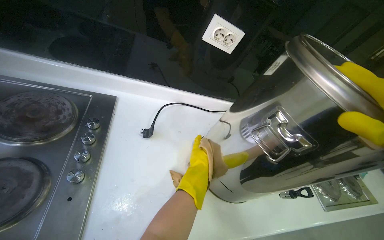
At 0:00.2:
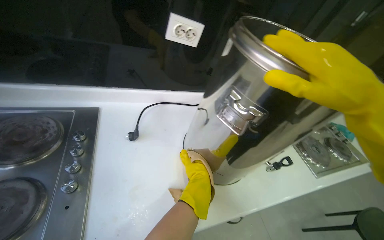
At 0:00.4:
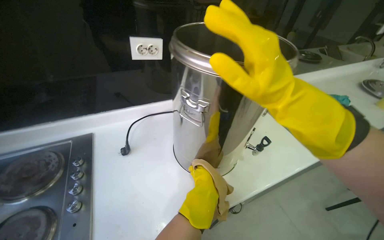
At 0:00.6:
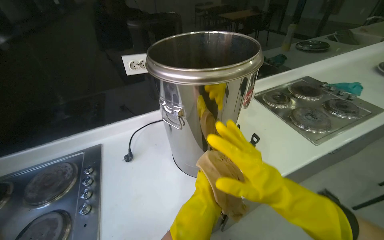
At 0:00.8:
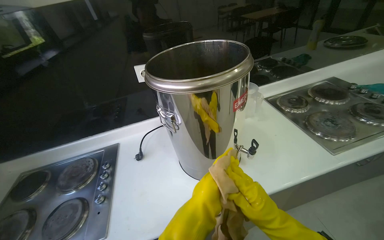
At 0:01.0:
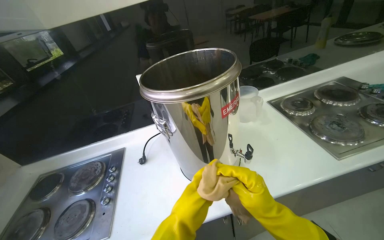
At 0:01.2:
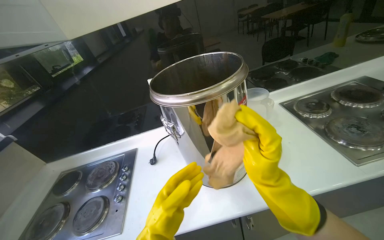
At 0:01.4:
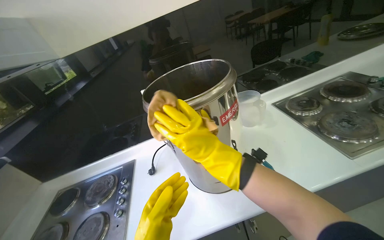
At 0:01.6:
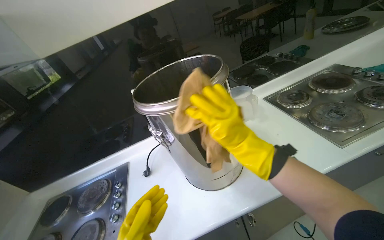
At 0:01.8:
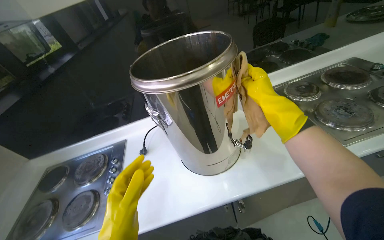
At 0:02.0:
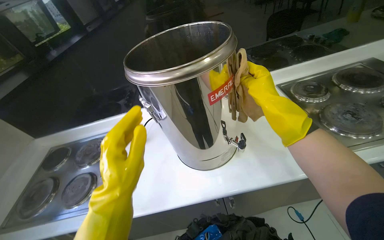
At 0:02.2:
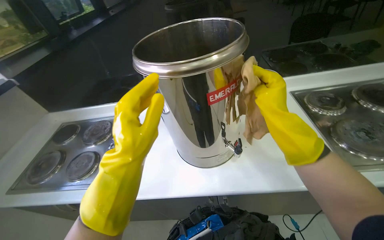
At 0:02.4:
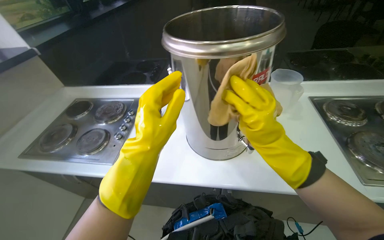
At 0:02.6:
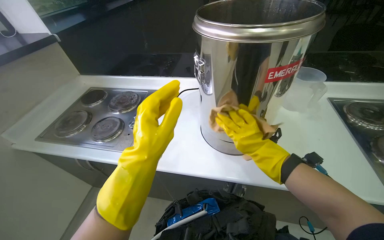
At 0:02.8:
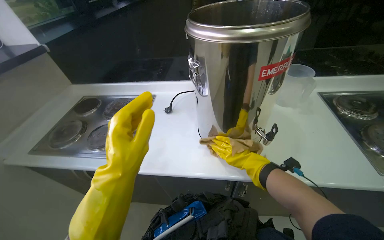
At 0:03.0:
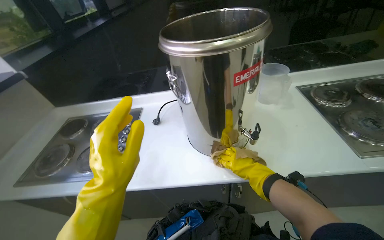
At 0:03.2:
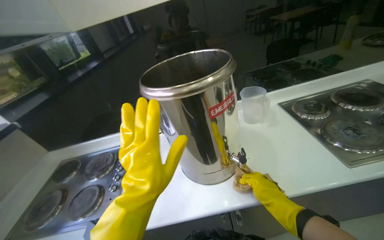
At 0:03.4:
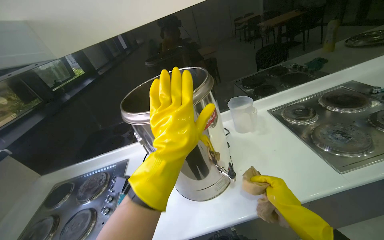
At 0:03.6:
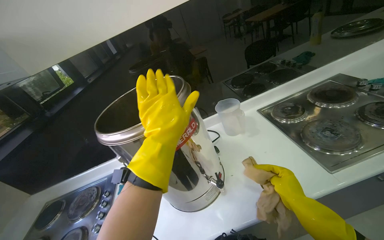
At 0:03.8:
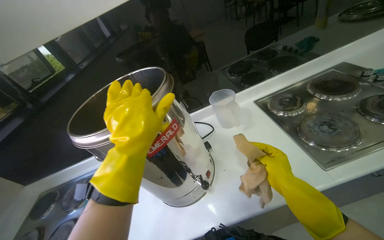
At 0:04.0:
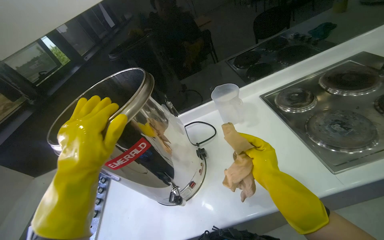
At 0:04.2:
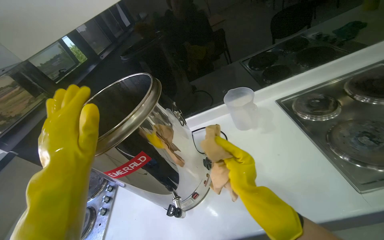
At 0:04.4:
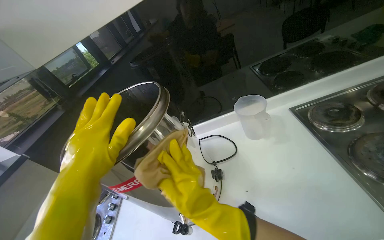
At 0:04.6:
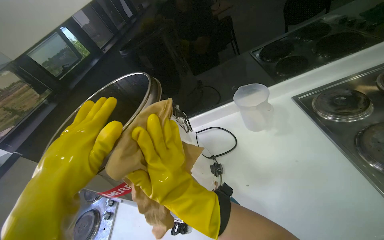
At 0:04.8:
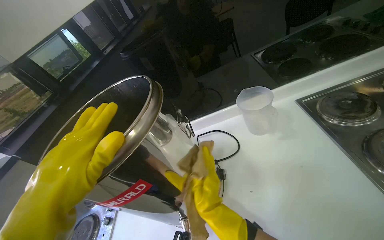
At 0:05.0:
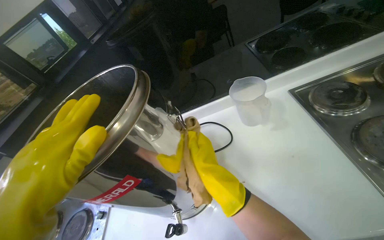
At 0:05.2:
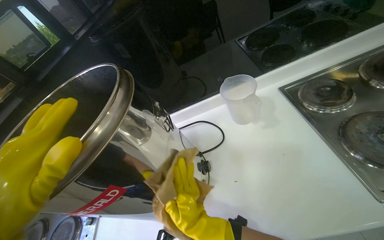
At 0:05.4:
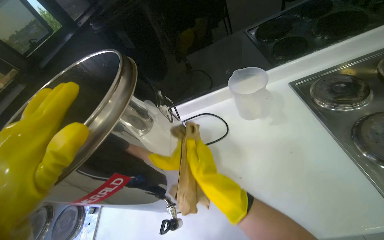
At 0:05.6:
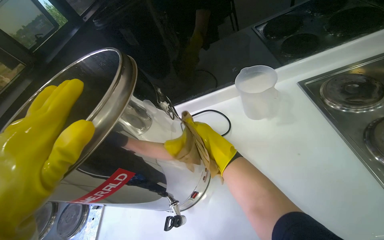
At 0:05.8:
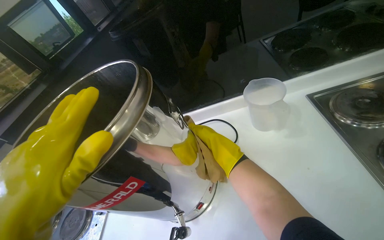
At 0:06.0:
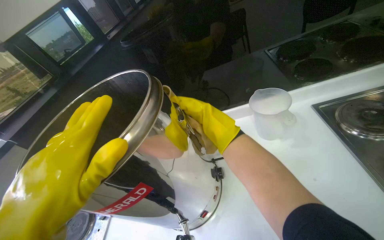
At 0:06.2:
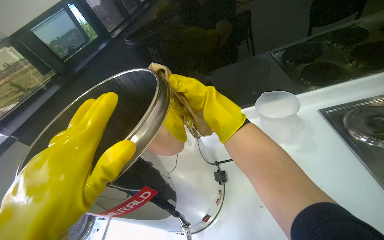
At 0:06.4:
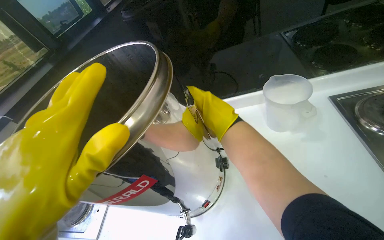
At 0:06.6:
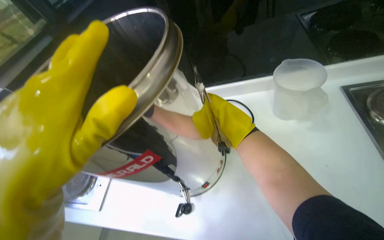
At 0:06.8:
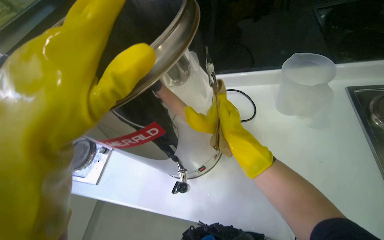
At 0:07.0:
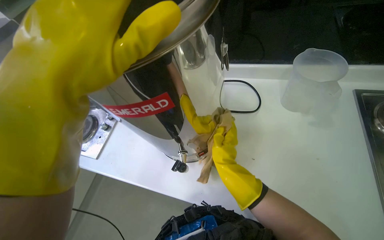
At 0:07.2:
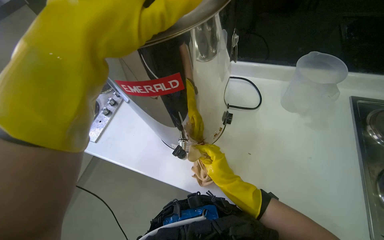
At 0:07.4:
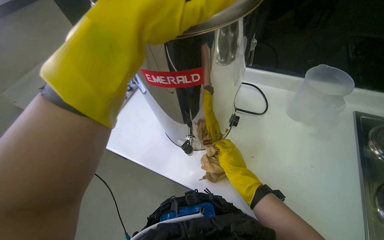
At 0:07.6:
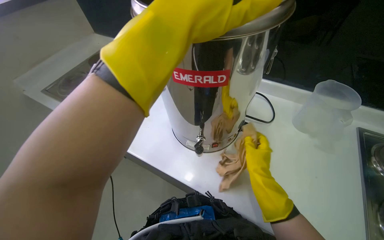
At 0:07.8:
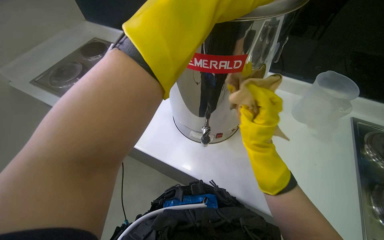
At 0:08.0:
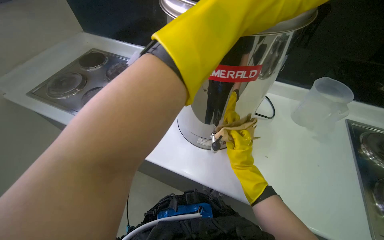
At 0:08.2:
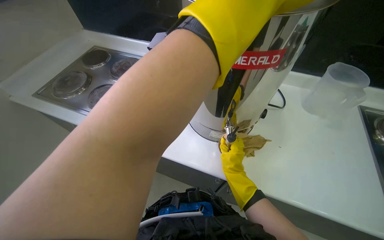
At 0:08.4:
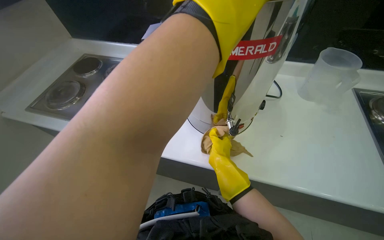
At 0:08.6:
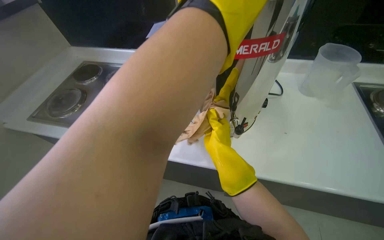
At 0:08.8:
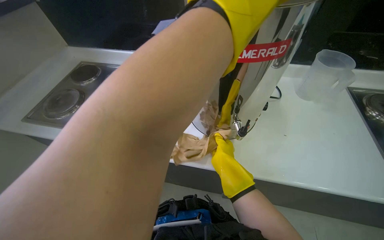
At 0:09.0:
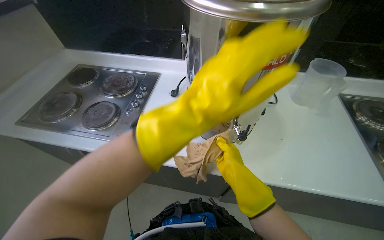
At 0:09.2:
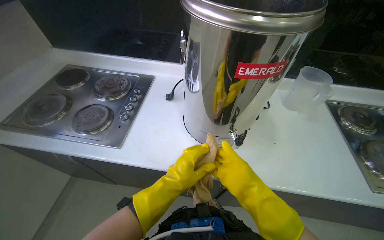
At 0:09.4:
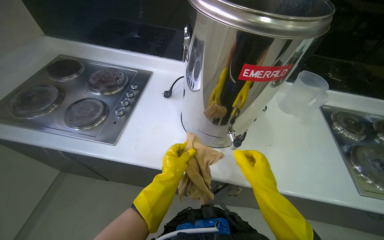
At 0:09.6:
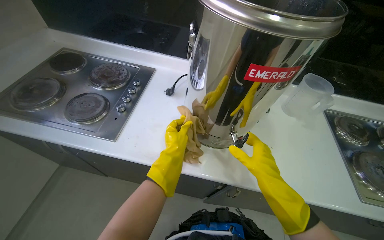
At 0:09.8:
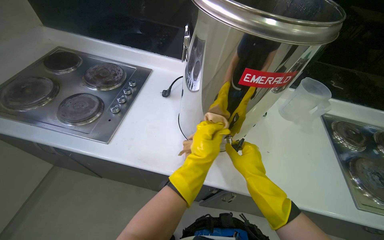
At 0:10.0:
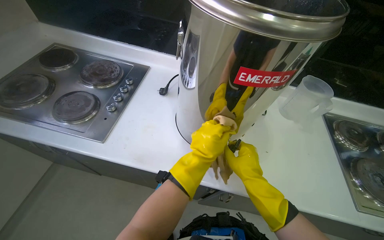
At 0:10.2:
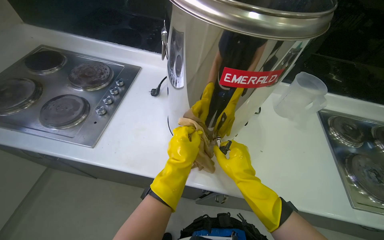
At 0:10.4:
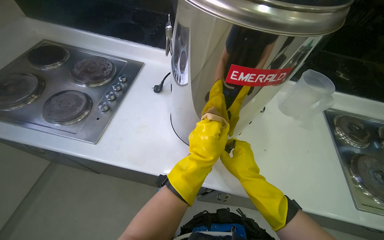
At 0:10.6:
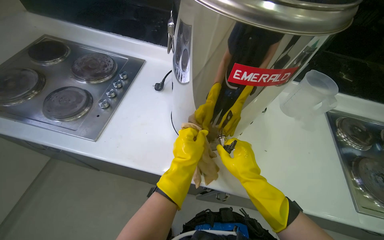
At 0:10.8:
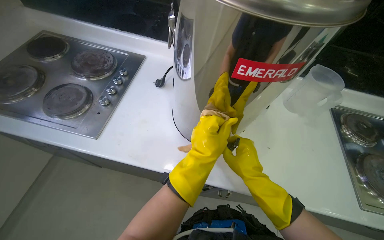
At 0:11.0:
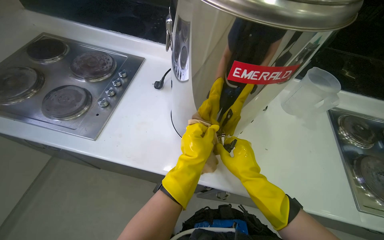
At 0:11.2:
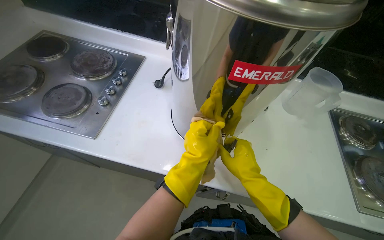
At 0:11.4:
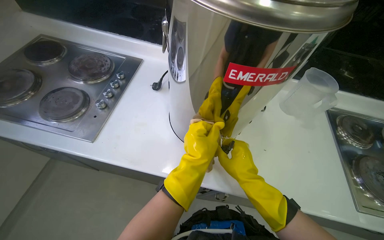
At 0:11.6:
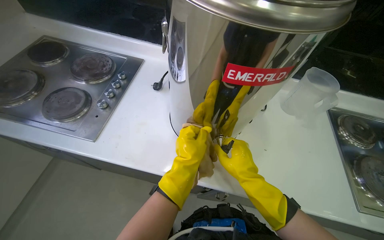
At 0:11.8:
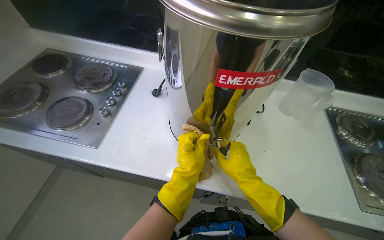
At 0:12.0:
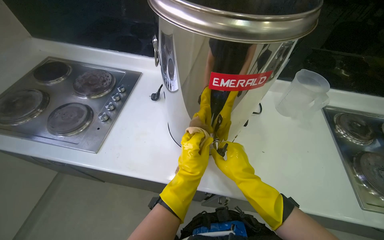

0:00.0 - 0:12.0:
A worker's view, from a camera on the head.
Job: cleaning kitchen.
The whole recording: Cleaning water dispenser. The worker wipes the large metal water dispenser with a cloth.
0:00.0 - 0:01.6: The head travels approximately 50 cm. The view swings roughly 25 degrees to the left. The scene turns about 35 degrees counterclockwise in the picture.
0:03.0 - 0:04.4: The left hand reaches roughly 15 cm to the right, then returns.
0:04.4 - 0:06.0: The right hand heads up the picture, covering approximately 20 cm.
0:06.0 - 0:07.6: The view tilts some 15 degrees downward. The scene turns roughly 35 degrees clockwise in the picture. The right hand is displaced down the picture and farther from the camera by some 25 cm.
0:07.6 - 0:09.0: The right hand swings nearer and farther, some 15 cm each way, with 3 reversals.
0:10.4 - 0:12.0: The hands stay close to where they were, moving slightly.

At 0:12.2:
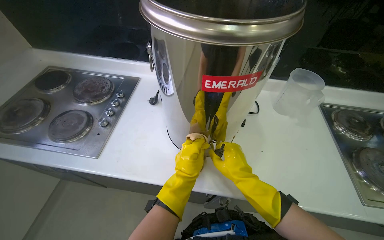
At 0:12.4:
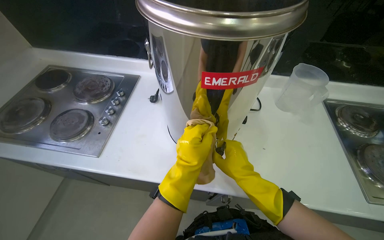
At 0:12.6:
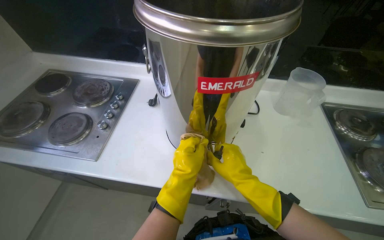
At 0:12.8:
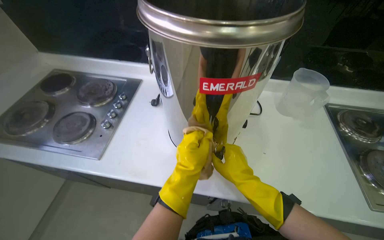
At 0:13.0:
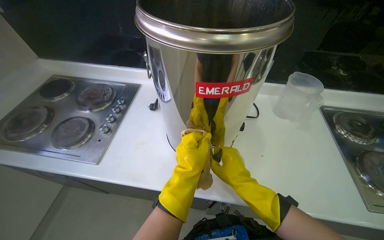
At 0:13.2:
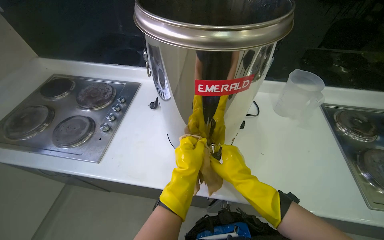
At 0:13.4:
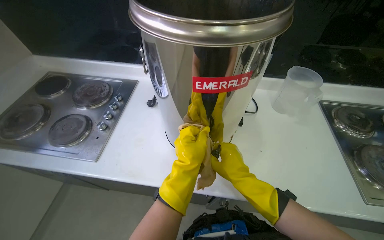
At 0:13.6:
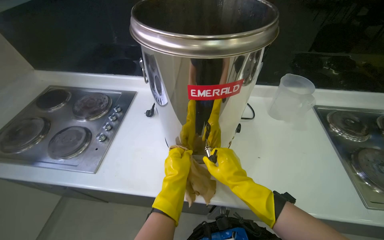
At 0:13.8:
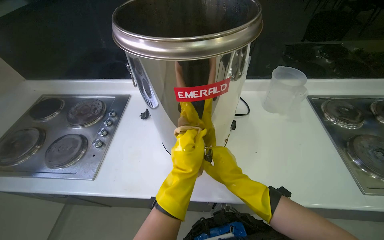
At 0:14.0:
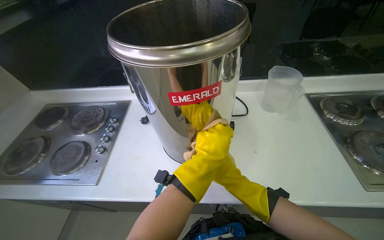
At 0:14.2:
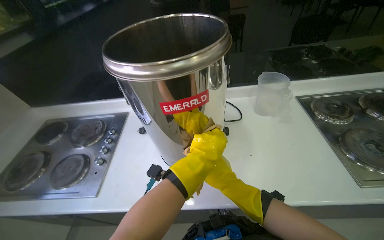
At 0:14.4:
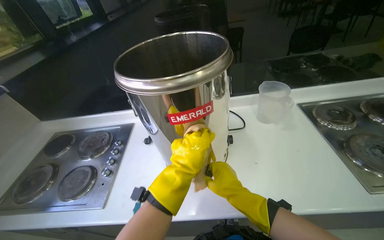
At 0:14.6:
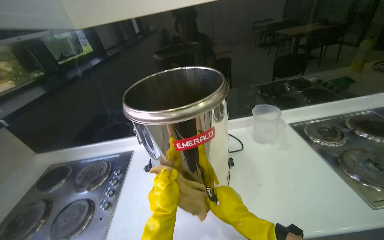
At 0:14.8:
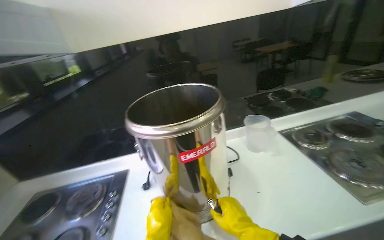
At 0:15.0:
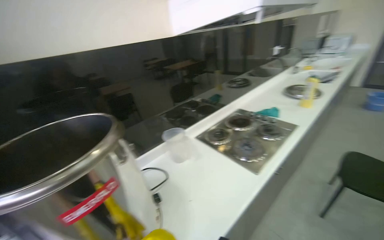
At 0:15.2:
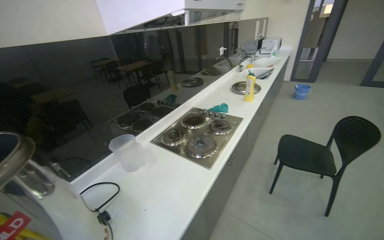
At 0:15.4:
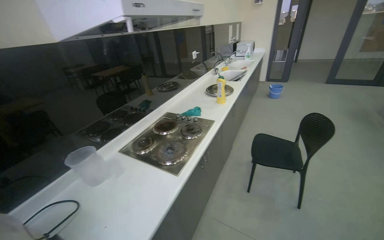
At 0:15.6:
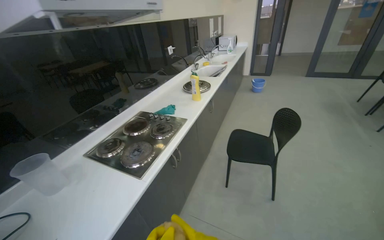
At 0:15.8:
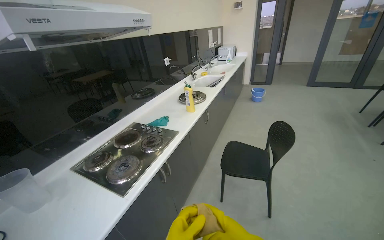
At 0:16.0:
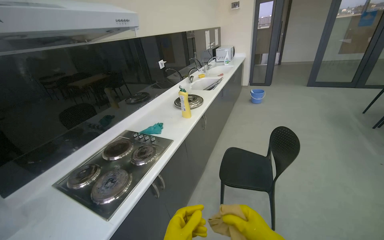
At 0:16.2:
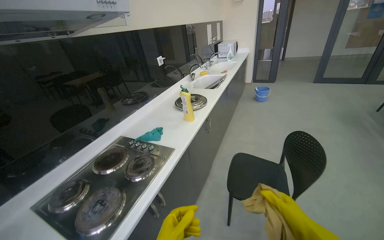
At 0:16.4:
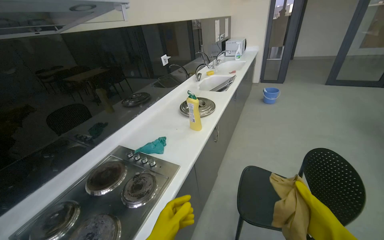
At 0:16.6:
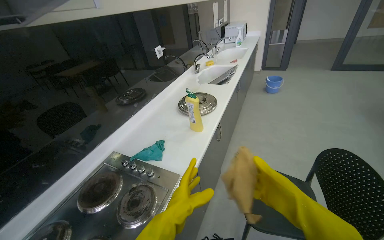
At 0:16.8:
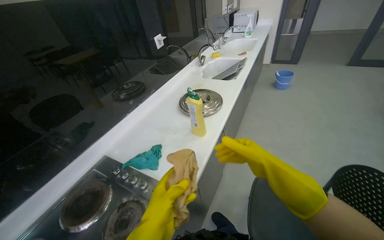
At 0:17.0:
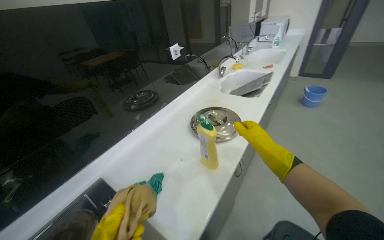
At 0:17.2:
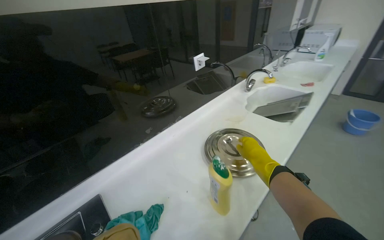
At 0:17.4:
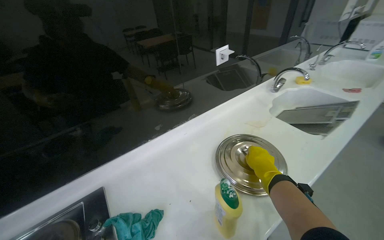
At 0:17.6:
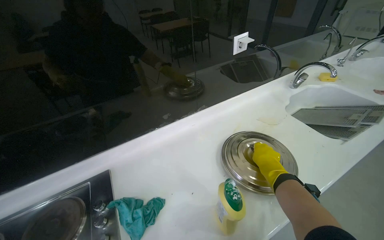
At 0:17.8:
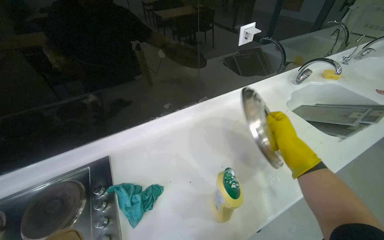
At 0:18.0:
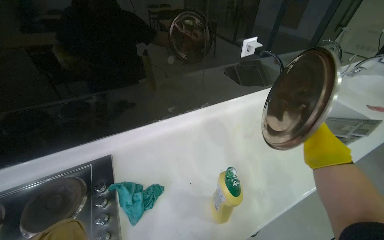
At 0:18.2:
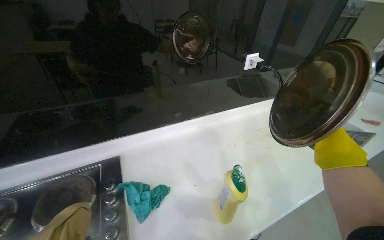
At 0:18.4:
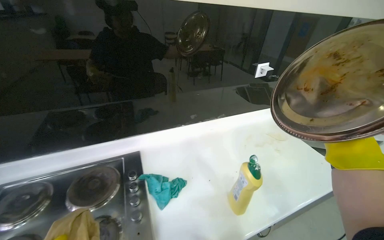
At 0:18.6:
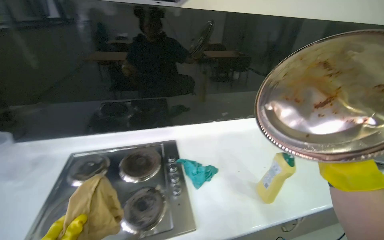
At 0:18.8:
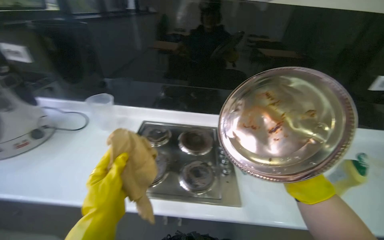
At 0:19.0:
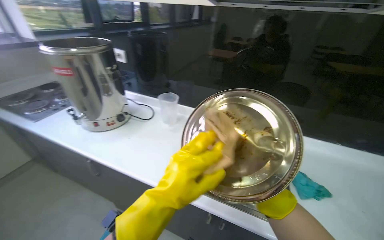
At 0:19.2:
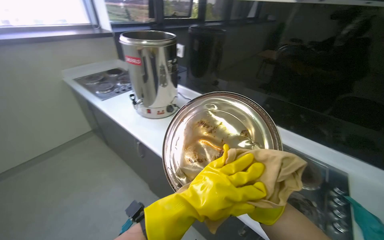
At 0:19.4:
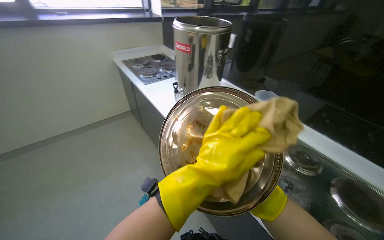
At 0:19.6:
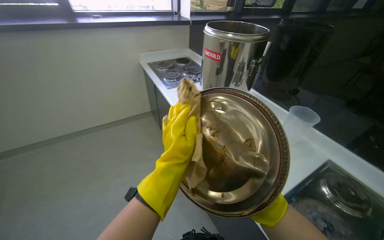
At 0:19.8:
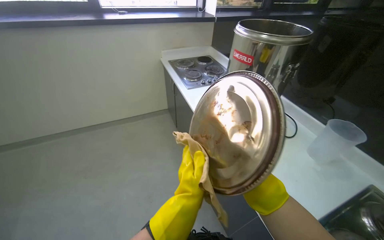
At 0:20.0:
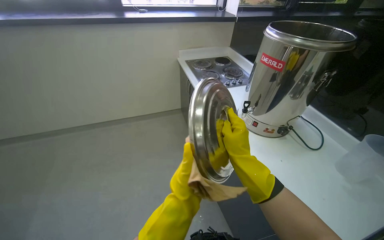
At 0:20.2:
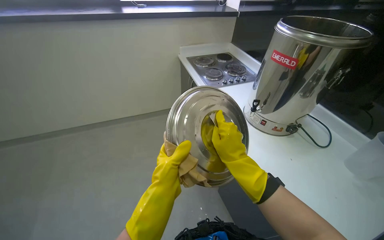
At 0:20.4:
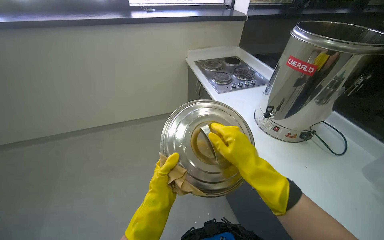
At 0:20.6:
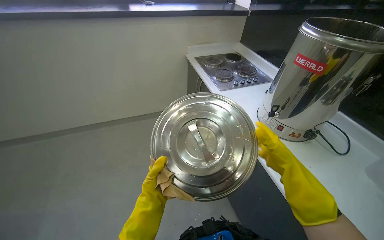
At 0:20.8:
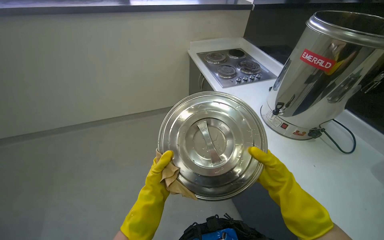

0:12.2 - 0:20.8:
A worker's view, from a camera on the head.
Job: cleaning kitchen.
The whole recording: Cleaning water dispenser. The worker wipes the large metal water dispenser with a cloth.
0:12.2 - 0:13.6: The hands make small movements and keep their place.
0:13.6 - 0:15.0: The wearer's head swings about 45 degrees to the right. The wearer looks approximately 30 degrees further upward.
0:16.6 - 0:18.0: The camera travels approximately 60 cm. The wearer looks some 40 degrees further to the left.
0:18.0 - 0:19.4: The camera is carried approximately 80 cm. The wearer's head swings some 75 degrees to the left.
0:19.4 - 0:20.8: The head rotates roughly 20 degrees to the left. The left hand heads to the left and farther from the camera, covering some 50 cm.
